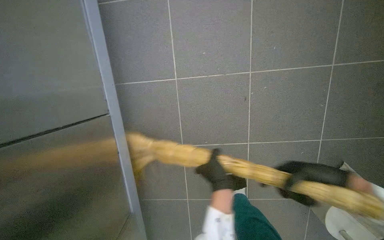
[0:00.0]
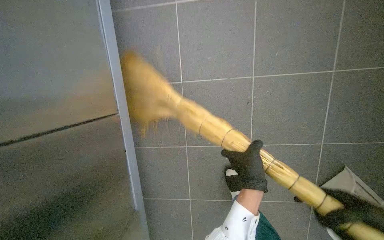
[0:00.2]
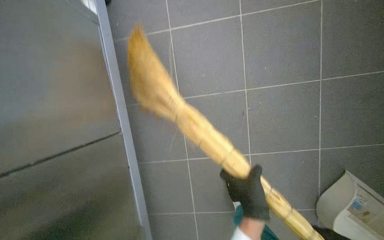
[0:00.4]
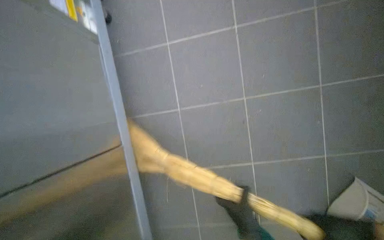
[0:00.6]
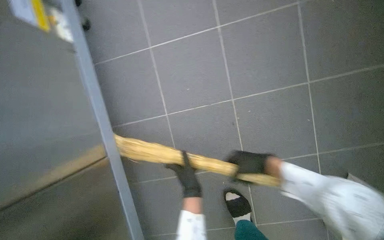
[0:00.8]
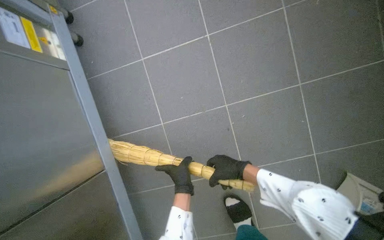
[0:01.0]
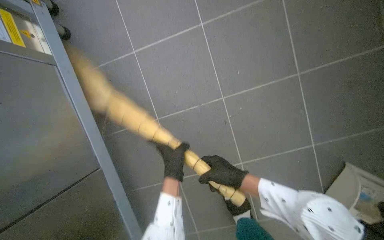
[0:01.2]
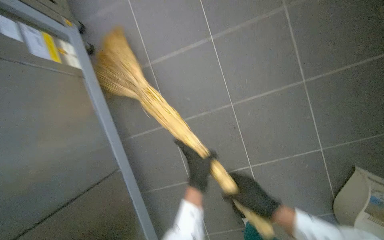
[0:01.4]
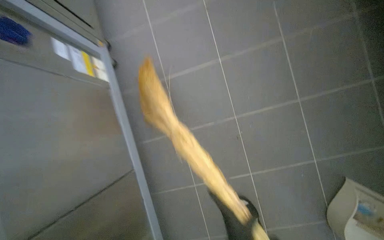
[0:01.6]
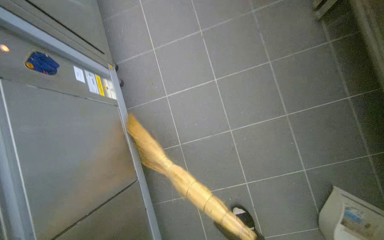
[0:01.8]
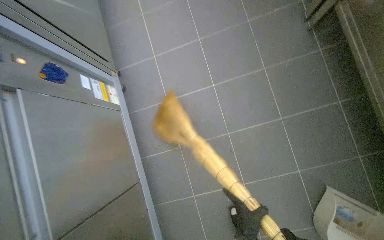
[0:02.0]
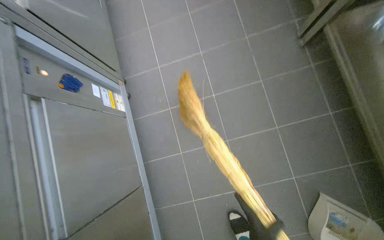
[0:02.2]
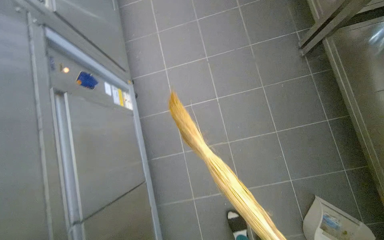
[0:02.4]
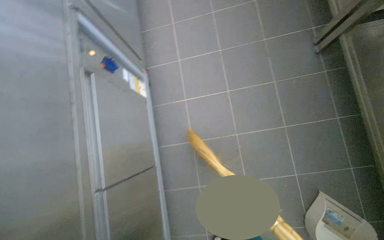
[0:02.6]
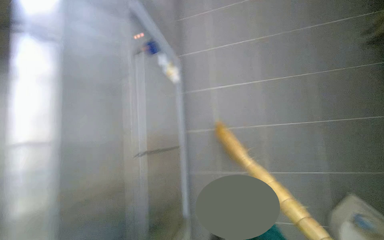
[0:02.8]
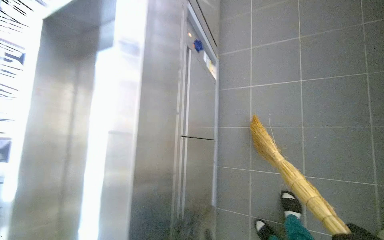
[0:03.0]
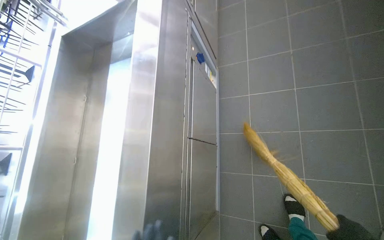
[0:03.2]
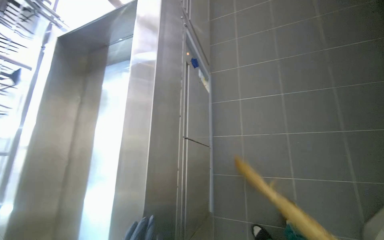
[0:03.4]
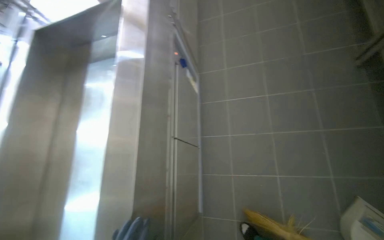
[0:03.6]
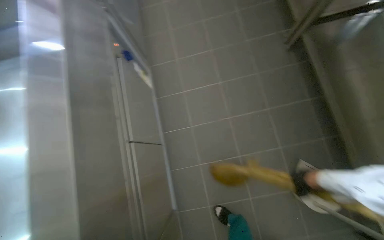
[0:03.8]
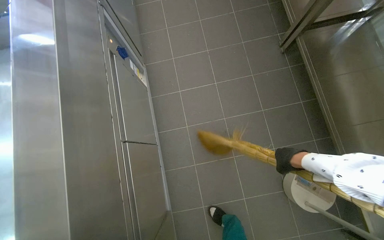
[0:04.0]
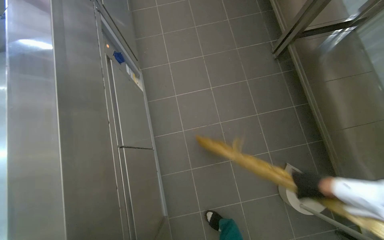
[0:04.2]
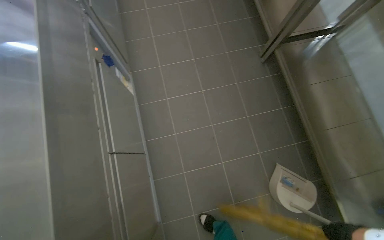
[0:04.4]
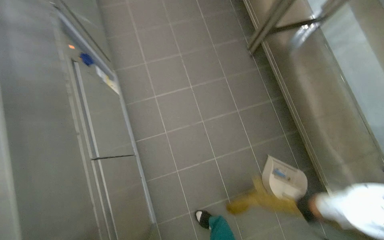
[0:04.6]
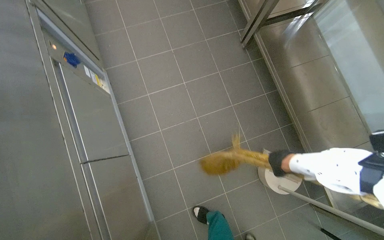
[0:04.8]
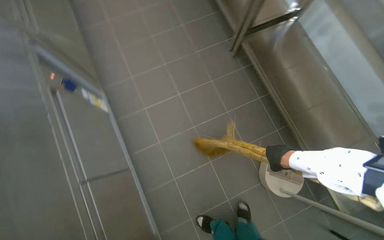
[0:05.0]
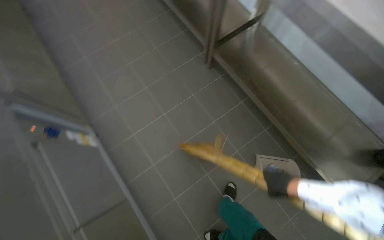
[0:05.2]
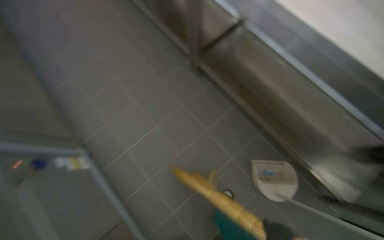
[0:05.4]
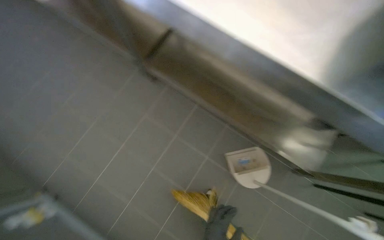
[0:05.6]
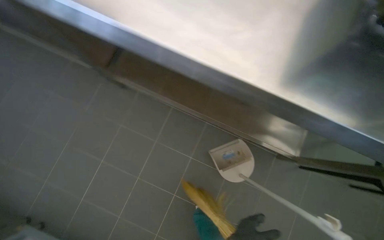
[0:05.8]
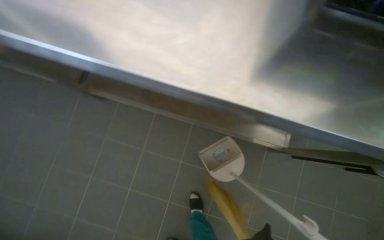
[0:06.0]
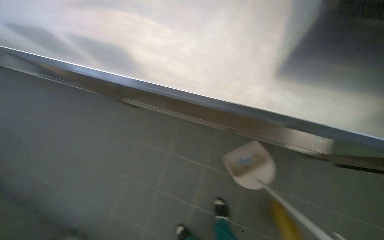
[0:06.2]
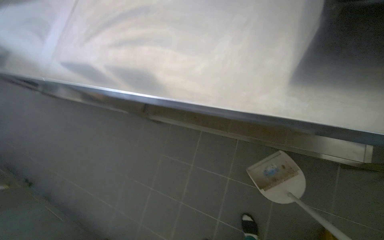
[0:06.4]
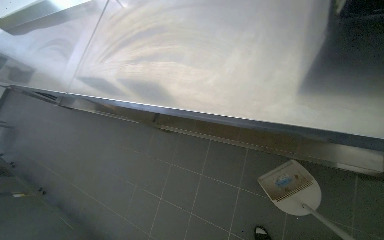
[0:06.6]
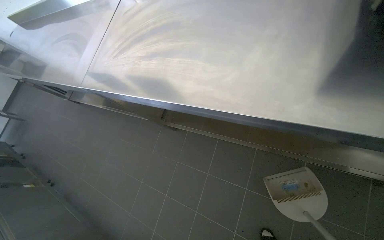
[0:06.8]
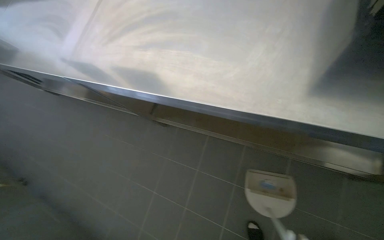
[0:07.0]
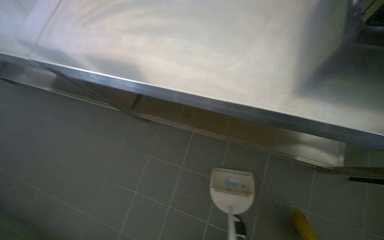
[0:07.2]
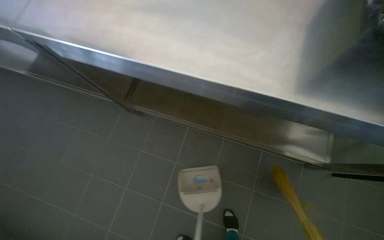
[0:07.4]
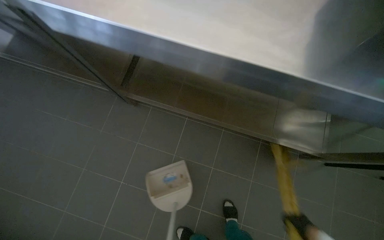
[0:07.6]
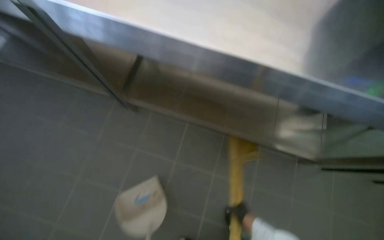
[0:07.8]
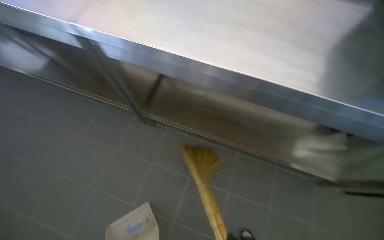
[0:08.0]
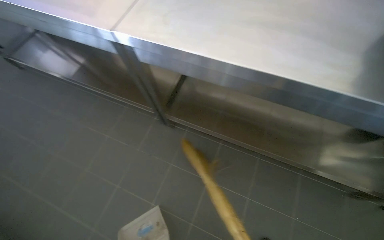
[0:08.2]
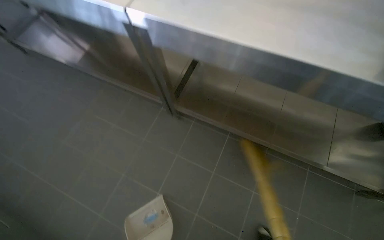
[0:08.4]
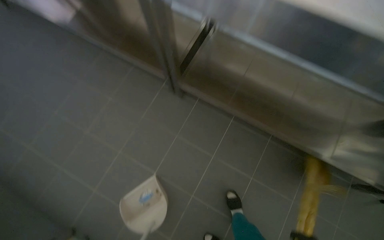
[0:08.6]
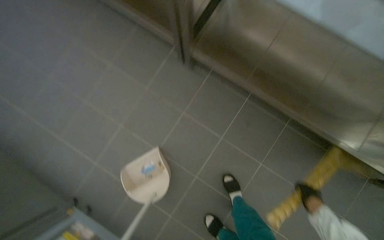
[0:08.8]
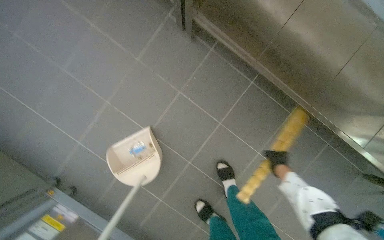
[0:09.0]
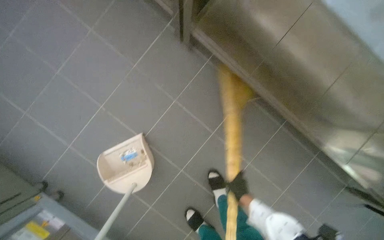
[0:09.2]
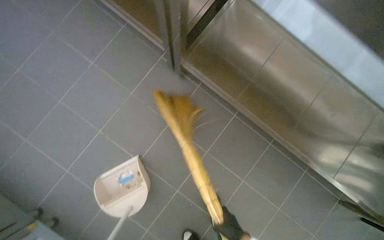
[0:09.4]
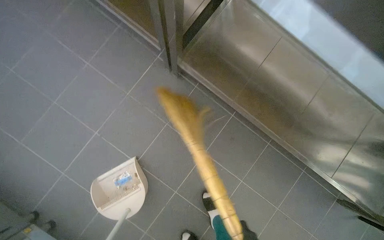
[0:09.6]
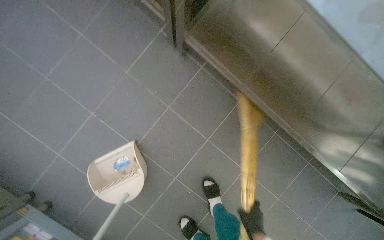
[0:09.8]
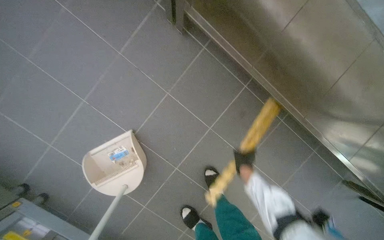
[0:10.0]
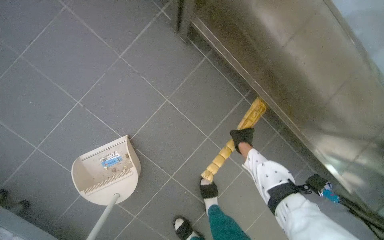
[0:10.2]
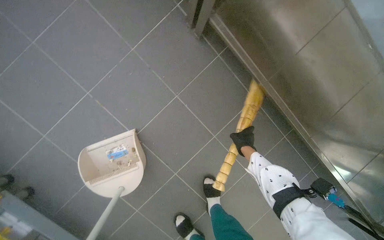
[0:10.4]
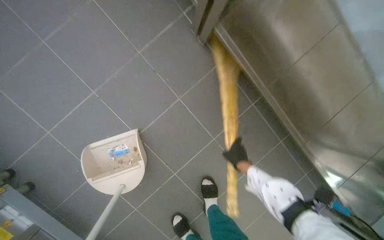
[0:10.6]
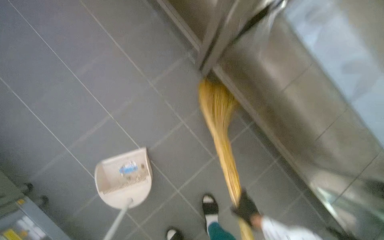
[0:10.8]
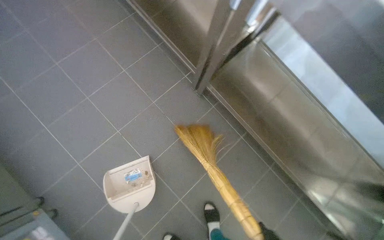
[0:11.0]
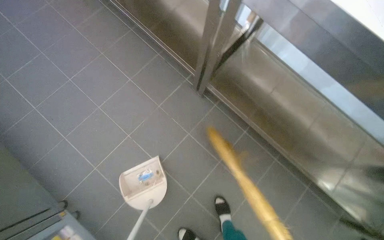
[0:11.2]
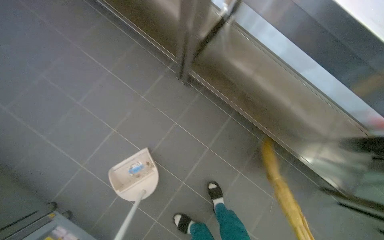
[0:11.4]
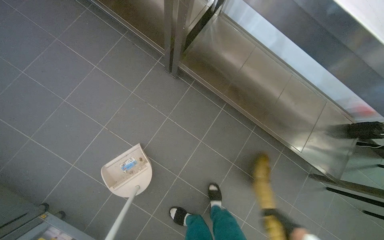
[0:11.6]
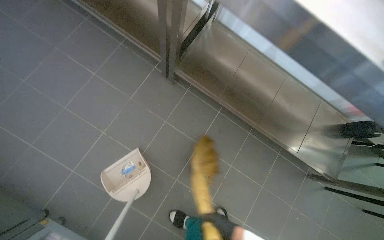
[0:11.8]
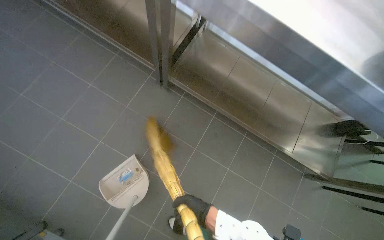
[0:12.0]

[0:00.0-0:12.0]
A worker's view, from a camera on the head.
Job: sweeping floor.
The whole recording: Collecting debris with dustpan. The worker sweeps debris into a dustpan and collects it from the floor.
0:01.6 to 0:03.0: The wearer looks some 30 degrees further to the left.
0:03.0 to 0:04.4: The wearer's head swings approximately 35 degrees to the right.
0:04.4 to 0:06.0: The camera is carried some 70 cm. The wearer looks about 60 degrees further to the right.
0:07.6 to 0:09.0: The wearer looks some 15 degrees further downward.
0:10.4 to 0:12.0: The wearer looks approximately 15 degrees further upward.

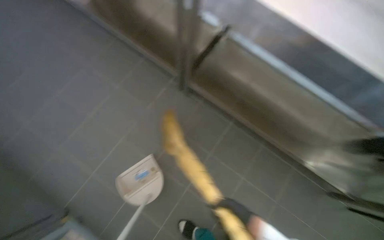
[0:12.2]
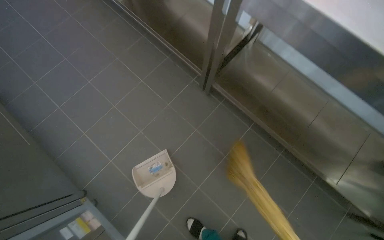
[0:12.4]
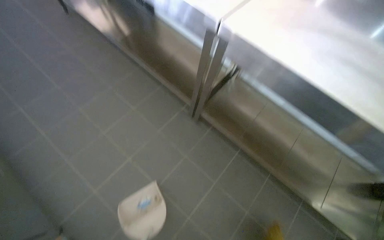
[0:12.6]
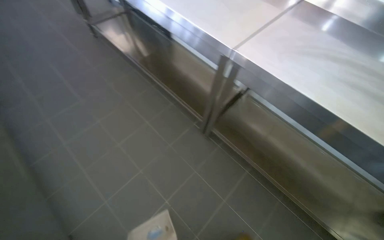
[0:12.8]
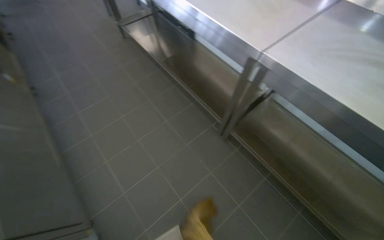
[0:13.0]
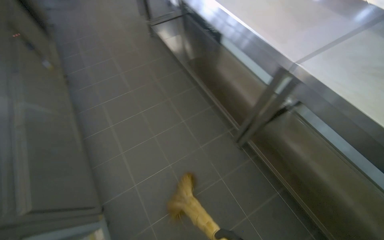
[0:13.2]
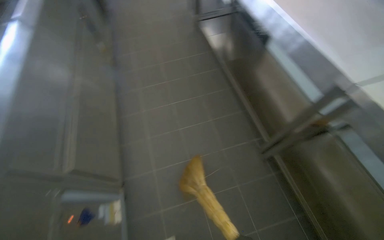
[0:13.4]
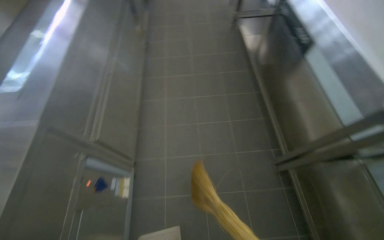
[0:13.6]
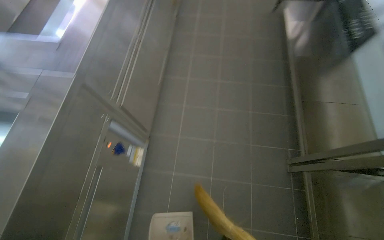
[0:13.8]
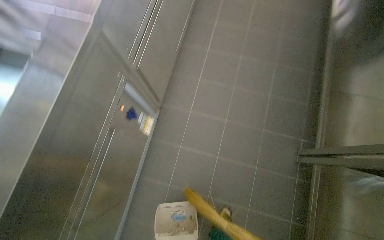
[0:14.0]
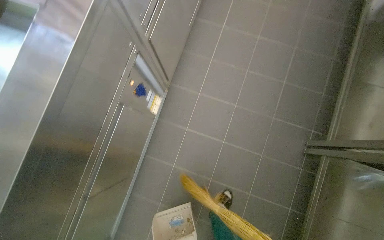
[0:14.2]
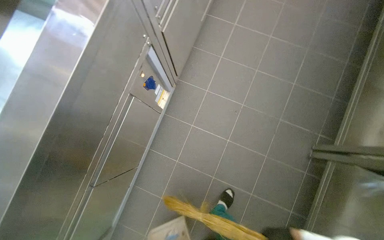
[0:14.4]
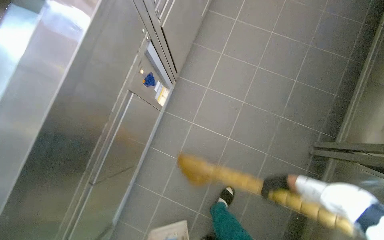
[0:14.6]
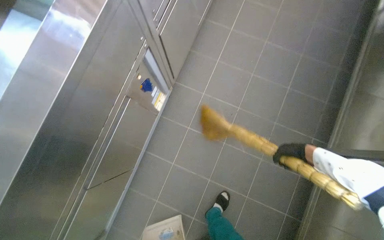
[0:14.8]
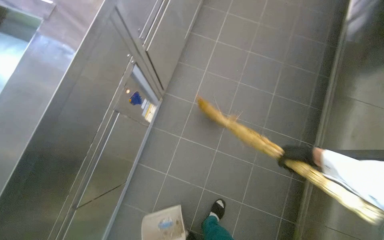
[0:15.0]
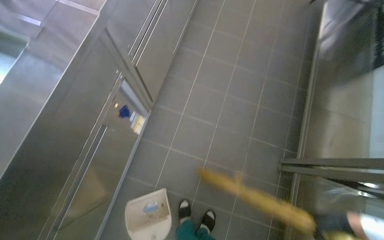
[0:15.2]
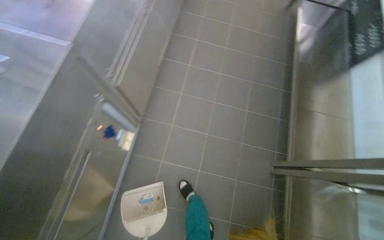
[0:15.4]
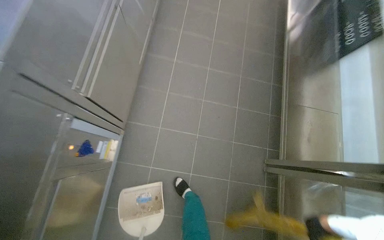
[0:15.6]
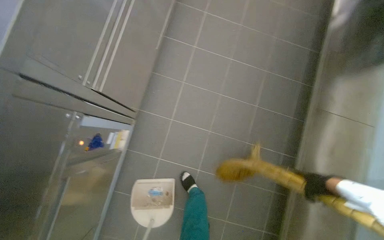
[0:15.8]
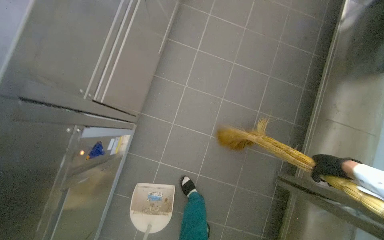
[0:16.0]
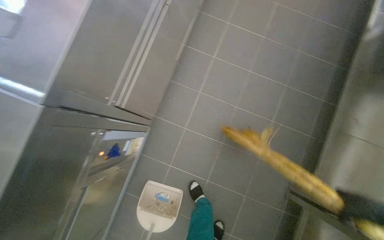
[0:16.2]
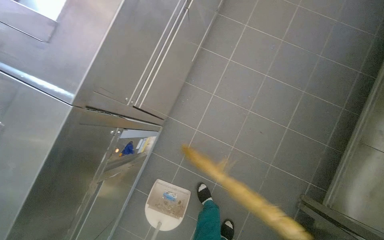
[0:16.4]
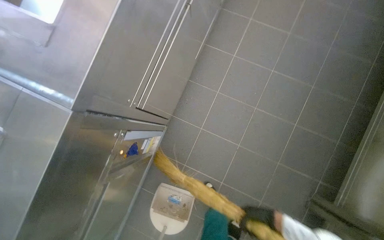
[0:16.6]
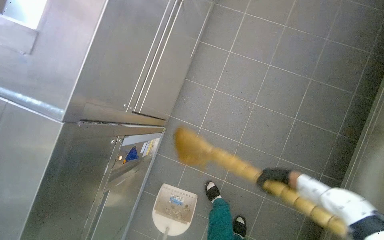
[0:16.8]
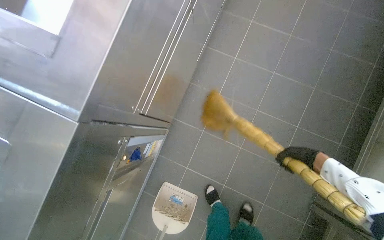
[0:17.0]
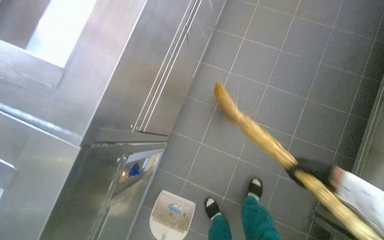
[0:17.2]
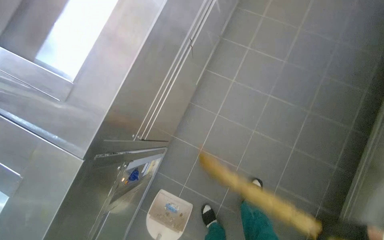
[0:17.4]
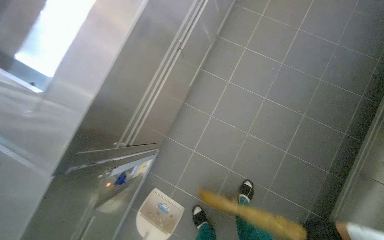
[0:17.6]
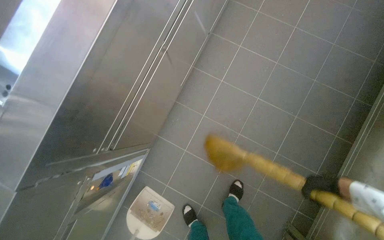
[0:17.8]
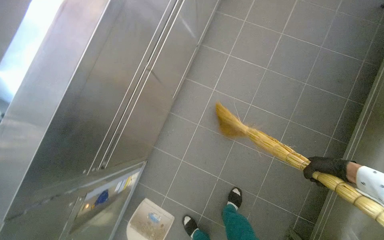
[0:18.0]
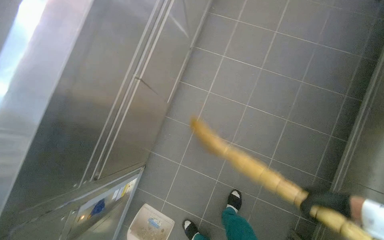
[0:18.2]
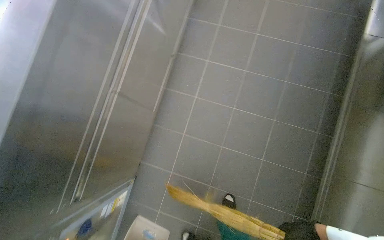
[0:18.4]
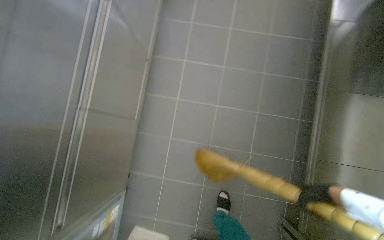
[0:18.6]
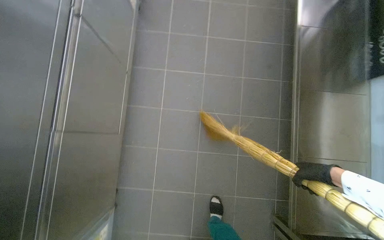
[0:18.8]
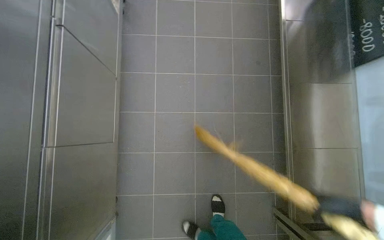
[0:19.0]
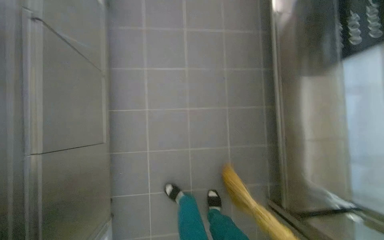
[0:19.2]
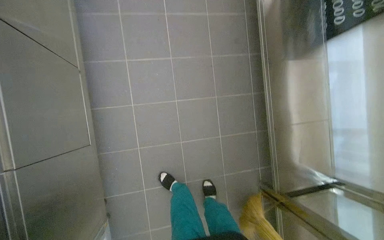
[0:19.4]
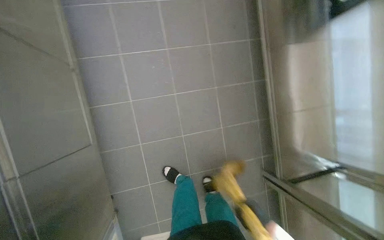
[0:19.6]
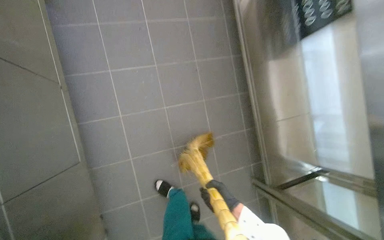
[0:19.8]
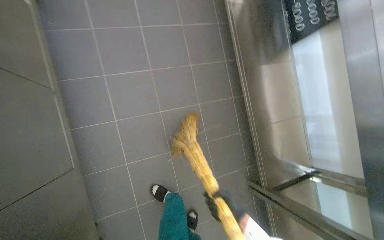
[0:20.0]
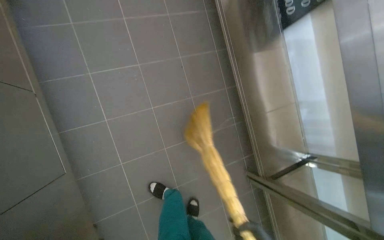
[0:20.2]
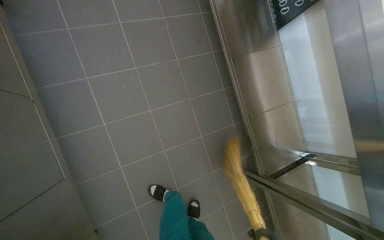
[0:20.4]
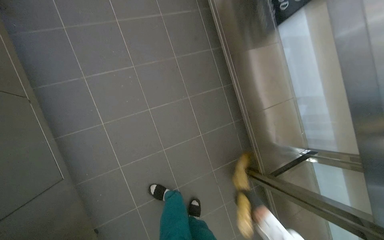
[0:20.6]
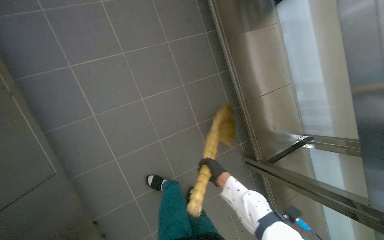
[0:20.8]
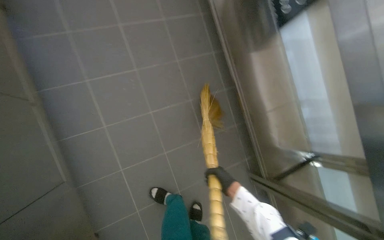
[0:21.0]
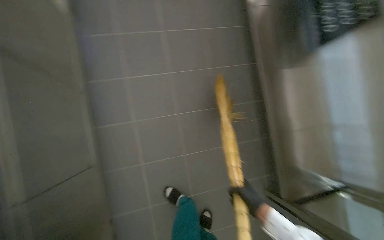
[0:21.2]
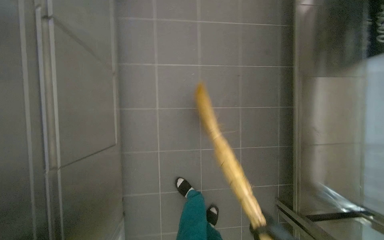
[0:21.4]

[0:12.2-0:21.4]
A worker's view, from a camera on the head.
Job: sweeping floor.
The whole recording: Collecting debris with dustpan. The worker sweeps debris into a dustpan and collects it from the floor.
0:12.2 to 0:13.8: The wearer looks approximately 65 degrees further to the left.
0:18.4 to 0:19.8: The wearer looks some 35 degrees further to the right.
